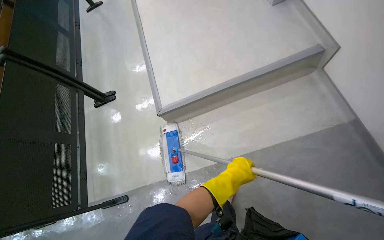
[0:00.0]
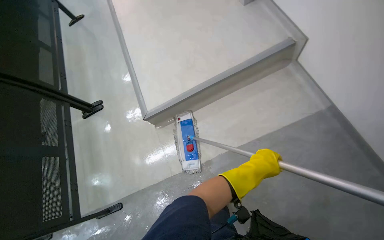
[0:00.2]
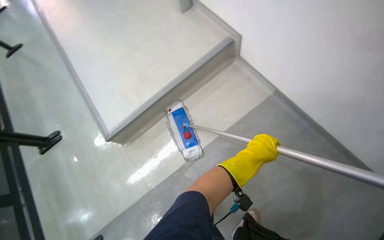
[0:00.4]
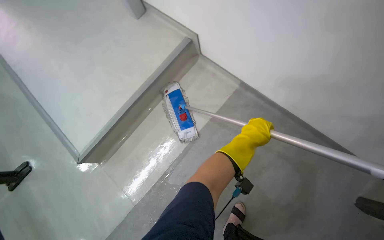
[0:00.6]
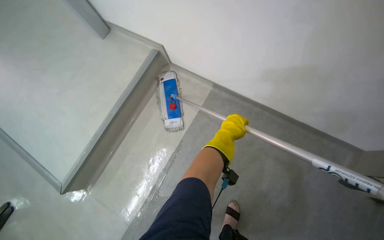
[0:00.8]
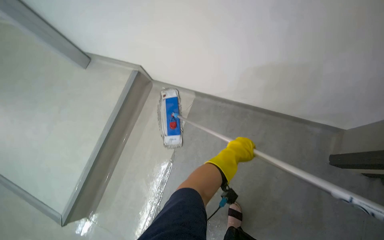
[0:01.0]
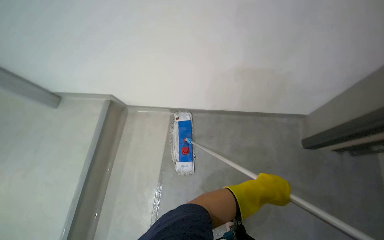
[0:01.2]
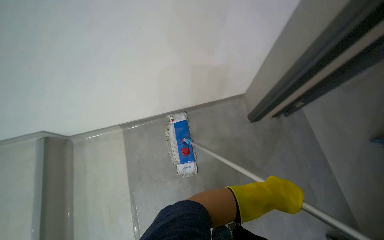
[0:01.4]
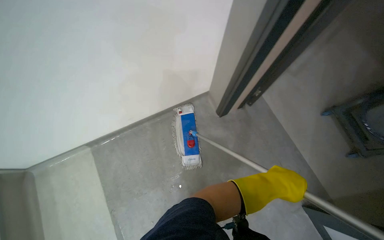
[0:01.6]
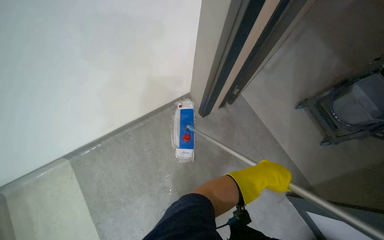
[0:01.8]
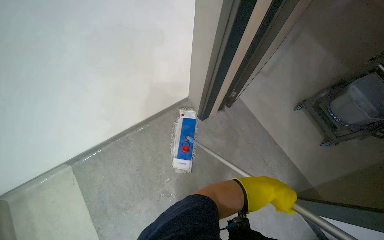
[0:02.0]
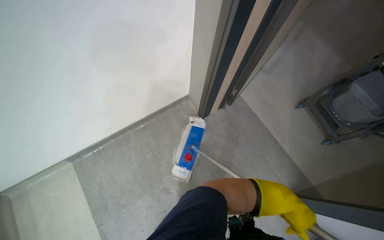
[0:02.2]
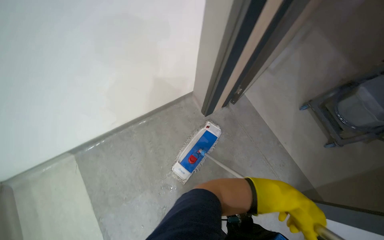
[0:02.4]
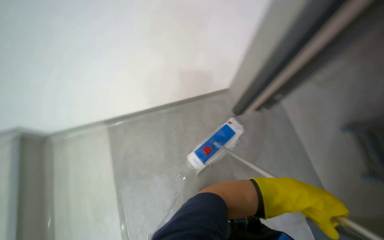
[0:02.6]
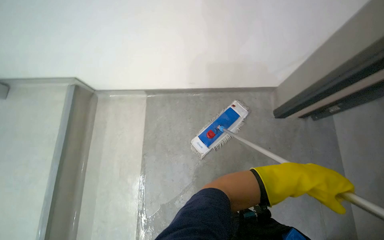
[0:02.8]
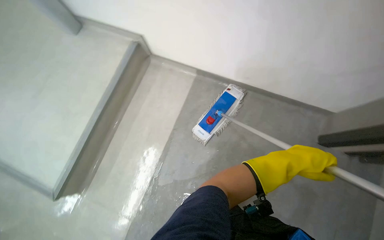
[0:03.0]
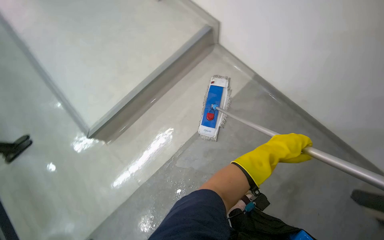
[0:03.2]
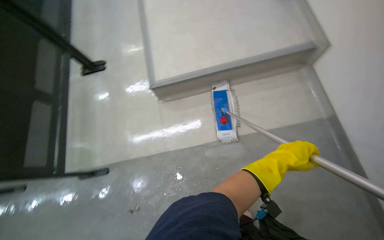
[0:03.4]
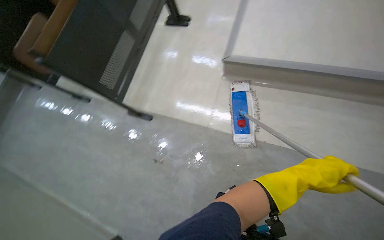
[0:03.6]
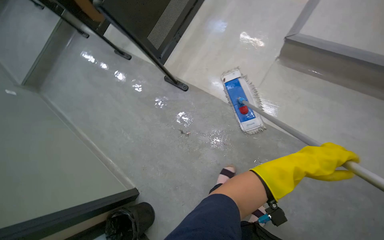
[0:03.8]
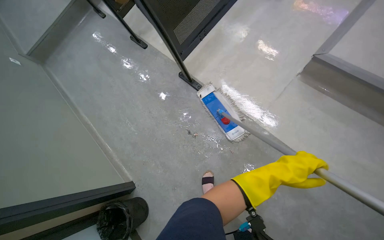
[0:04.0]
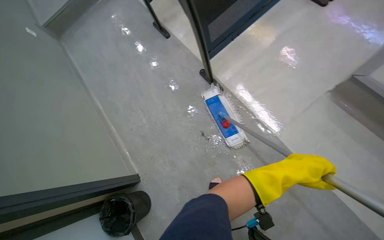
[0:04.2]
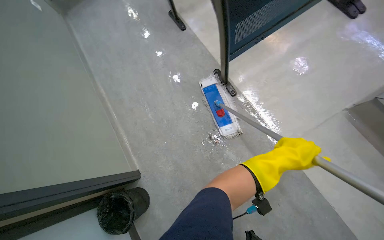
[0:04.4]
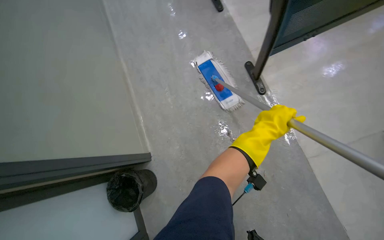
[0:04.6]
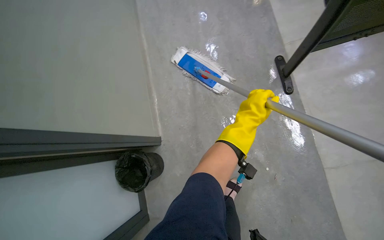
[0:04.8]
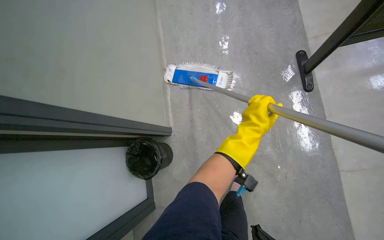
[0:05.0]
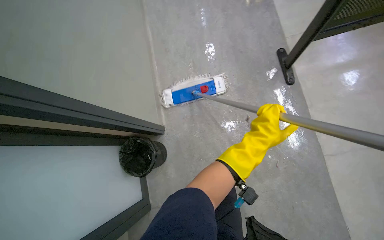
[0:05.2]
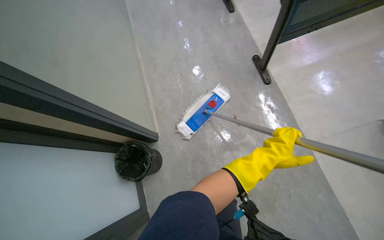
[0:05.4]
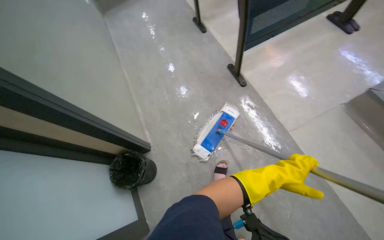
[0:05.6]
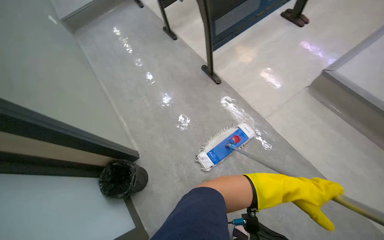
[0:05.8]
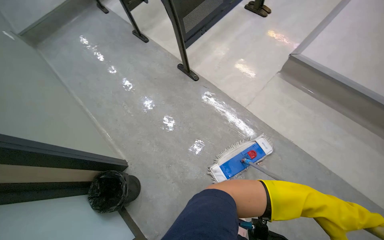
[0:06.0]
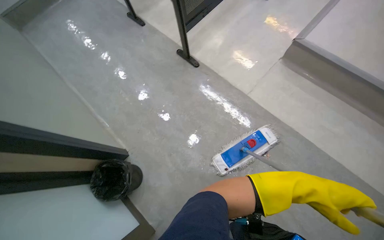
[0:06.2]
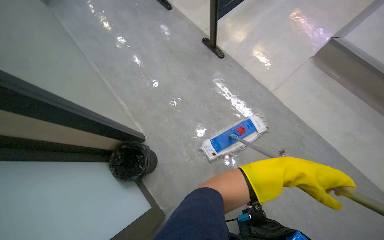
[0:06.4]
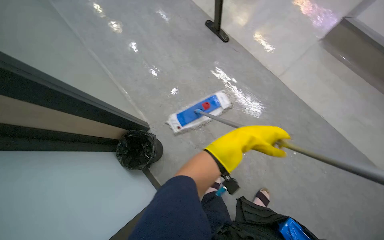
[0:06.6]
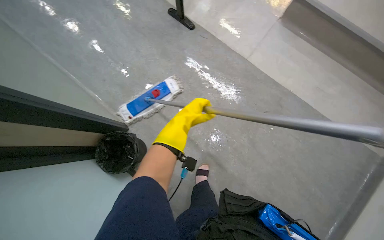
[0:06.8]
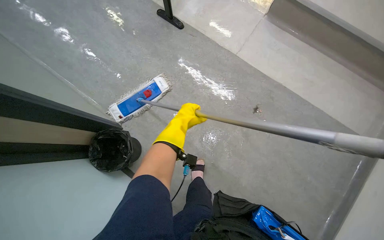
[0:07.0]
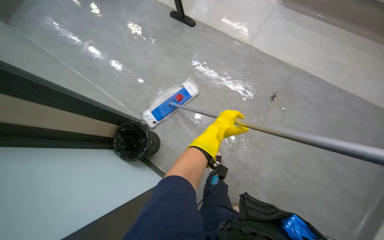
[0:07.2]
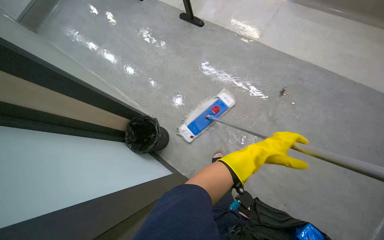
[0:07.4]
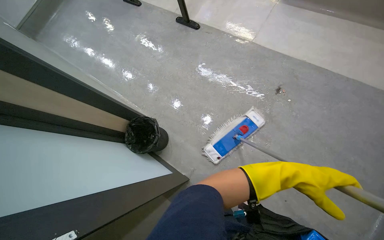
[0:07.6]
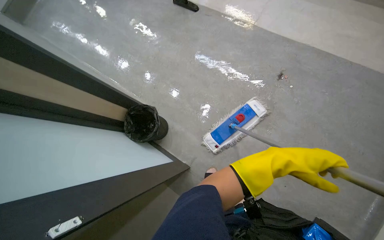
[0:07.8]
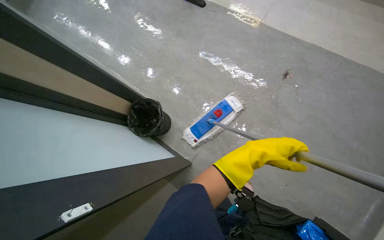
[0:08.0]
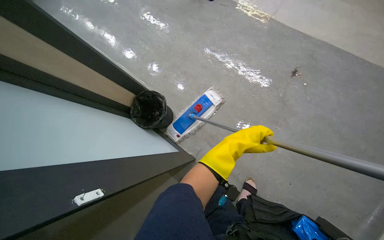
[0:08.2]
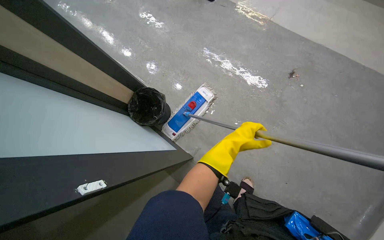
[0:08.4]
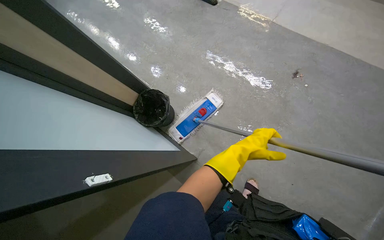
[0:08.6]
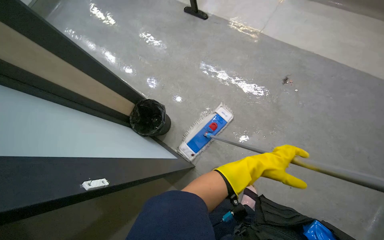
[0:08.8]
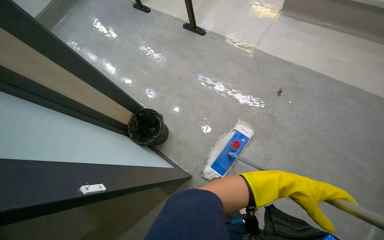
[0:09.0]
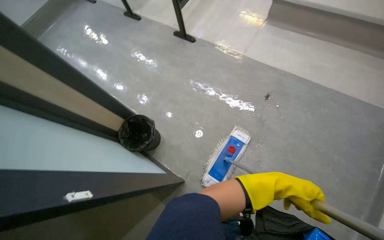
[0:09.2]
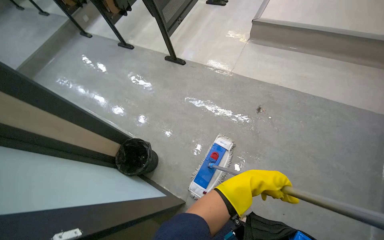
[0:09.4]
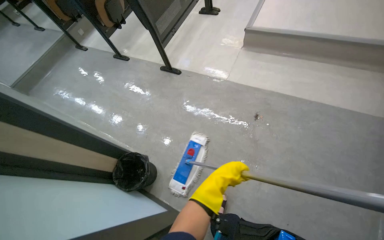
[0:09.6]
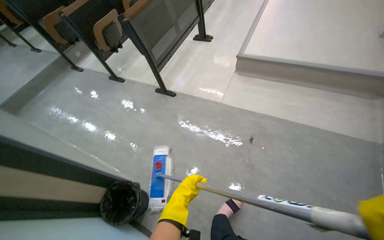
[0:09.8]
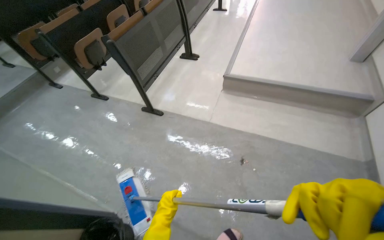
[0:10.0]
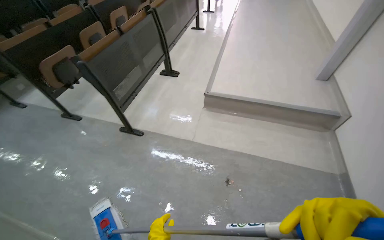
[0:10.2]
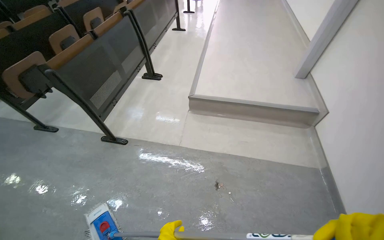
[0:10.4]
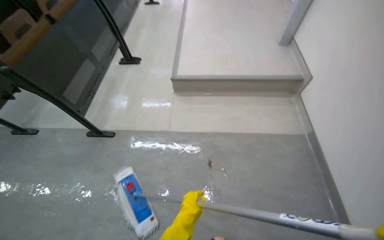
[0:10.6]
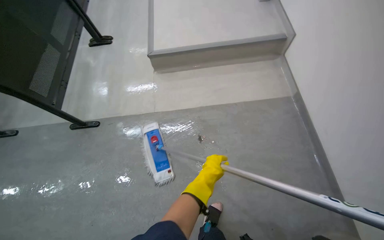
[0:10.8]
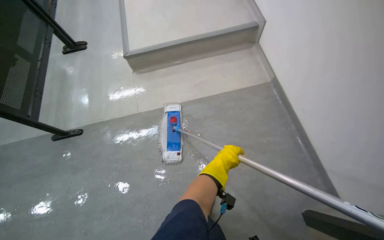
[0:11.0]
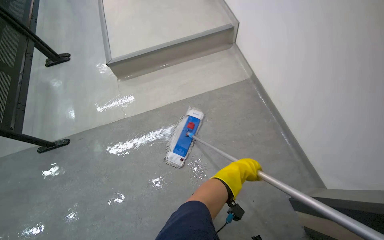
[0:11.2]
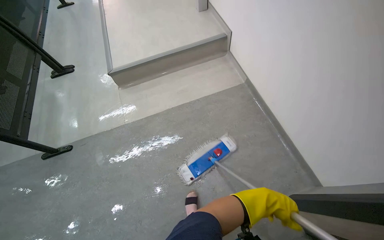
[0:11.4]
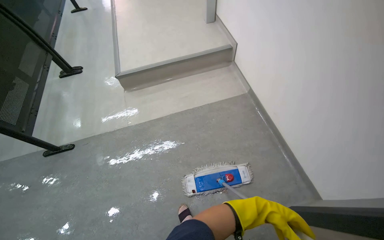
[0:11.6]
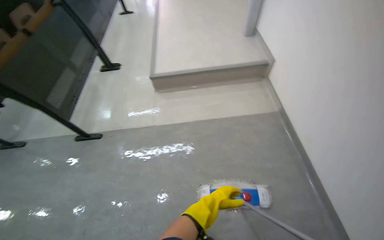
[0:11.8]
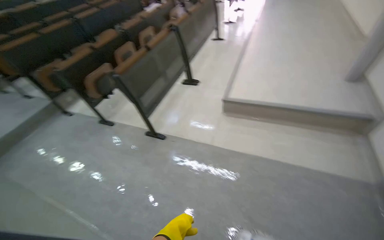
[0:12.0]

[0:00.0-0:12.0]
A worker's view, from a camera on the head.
Job: mopping floor.
The whole recording: Mopping classroom floor. The worker mops the classroom floor, moving around the seats and along the walls.
0:00.0 to 0:01.6: The scene turns roughly 25 degrees counterclockwise in the picture. The left hand heads to the right, covering some 35 cm.
0:03.0 to 0:04.4: The camera travels some 40 cm. The wearer looks about 40 degrees further to the left. The view tips downward by roughly 20 degrees.
0:04.4 to 0:06.0: The camera travels some 40 cm. The wearer looks roughly 15 degrees further to the right.
0:06.0 to 0:07.6: The left hand goes to the left and returns, roughly 50 cm each way.
0:07.6 to 0:09.0: The left hand reaches roughly 25 cm to the left, then returns.
0:09.0 to 0:10.4: The head travels some 50 cm. The wearer looks about 25 degrees further to the right. The view tilts about 25 degrees upward.
0:10.4 to 0:12.0: The view swings roughly 15 degrees to the left.

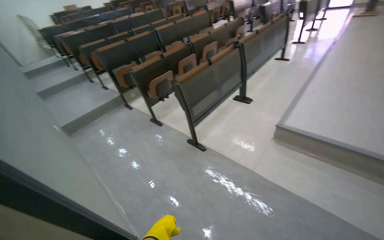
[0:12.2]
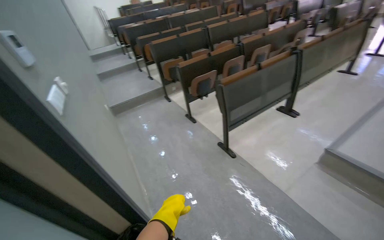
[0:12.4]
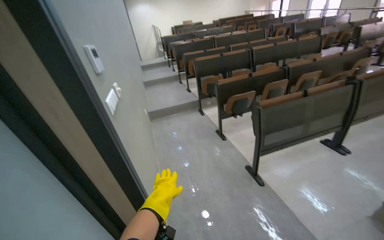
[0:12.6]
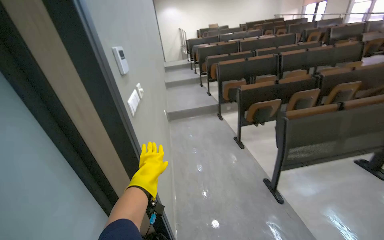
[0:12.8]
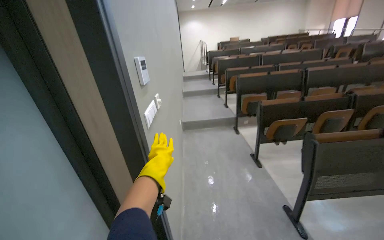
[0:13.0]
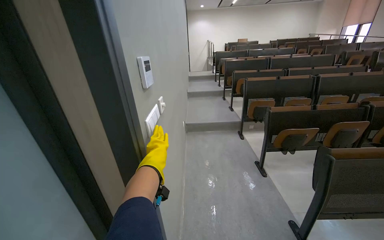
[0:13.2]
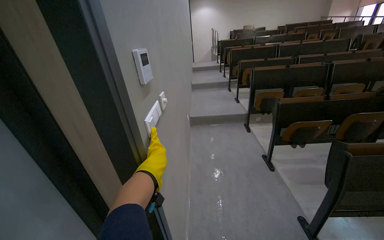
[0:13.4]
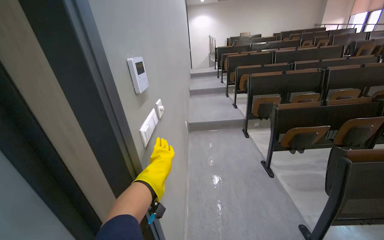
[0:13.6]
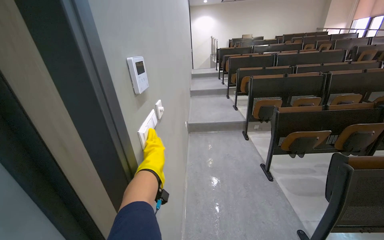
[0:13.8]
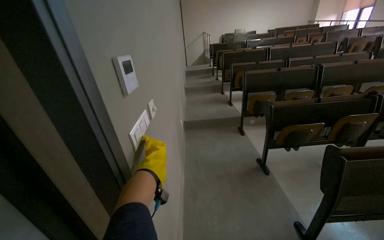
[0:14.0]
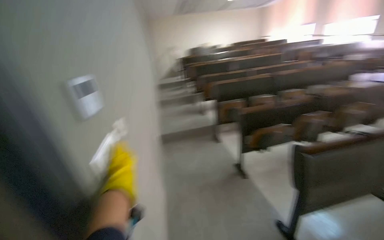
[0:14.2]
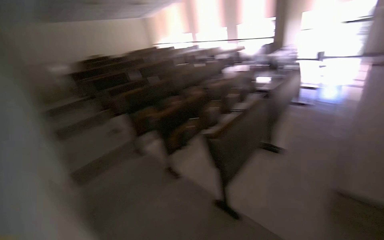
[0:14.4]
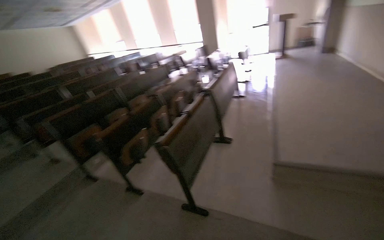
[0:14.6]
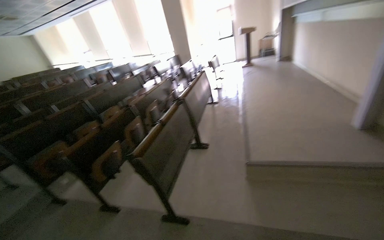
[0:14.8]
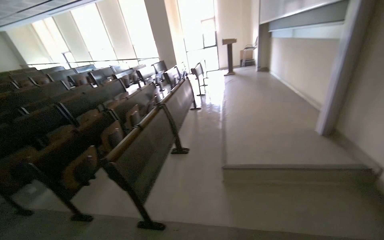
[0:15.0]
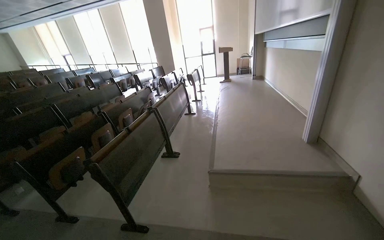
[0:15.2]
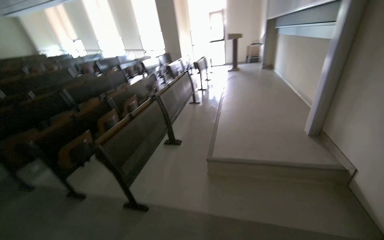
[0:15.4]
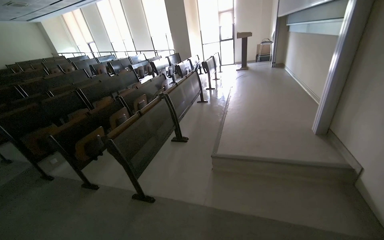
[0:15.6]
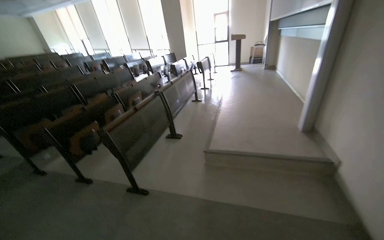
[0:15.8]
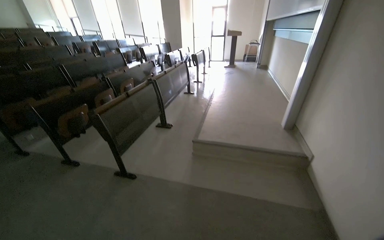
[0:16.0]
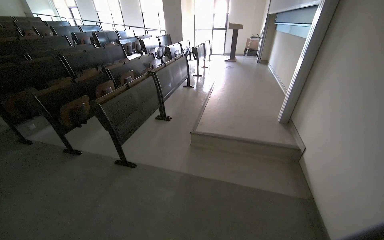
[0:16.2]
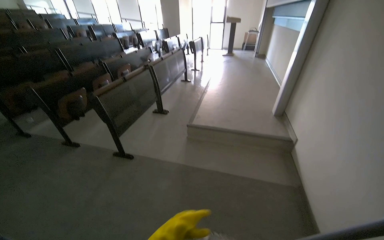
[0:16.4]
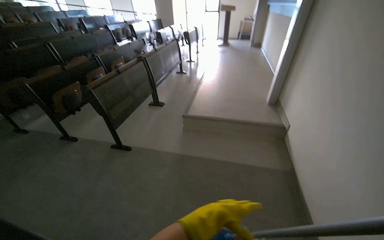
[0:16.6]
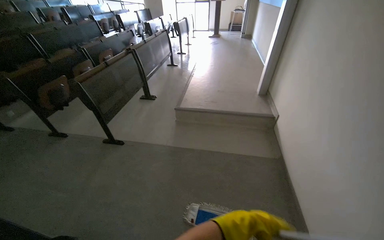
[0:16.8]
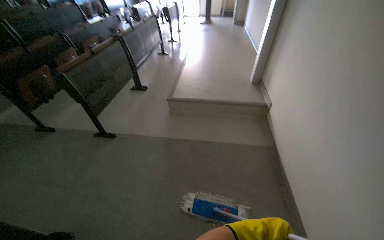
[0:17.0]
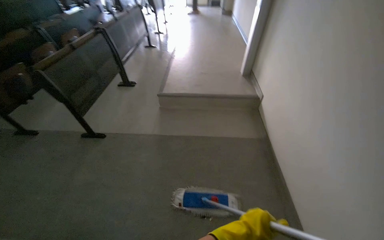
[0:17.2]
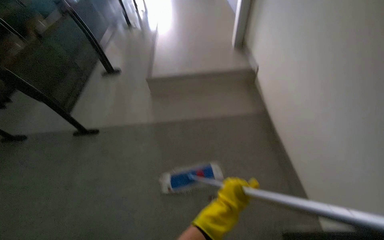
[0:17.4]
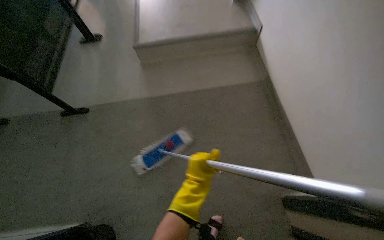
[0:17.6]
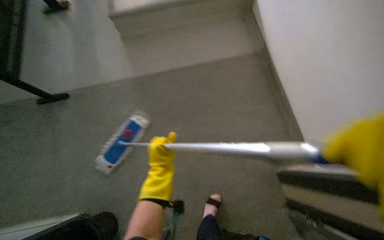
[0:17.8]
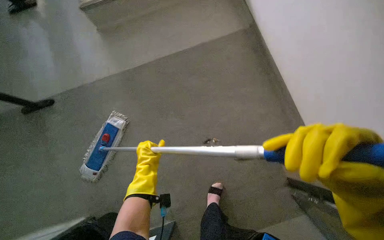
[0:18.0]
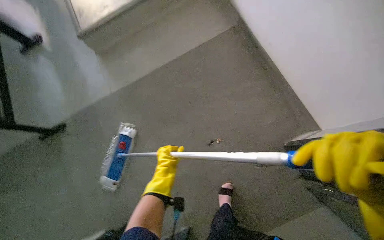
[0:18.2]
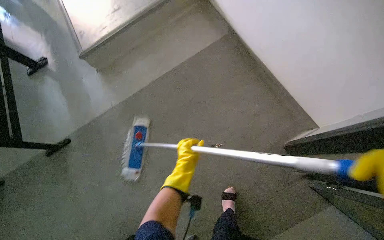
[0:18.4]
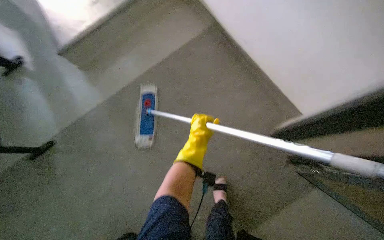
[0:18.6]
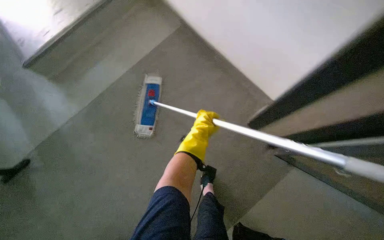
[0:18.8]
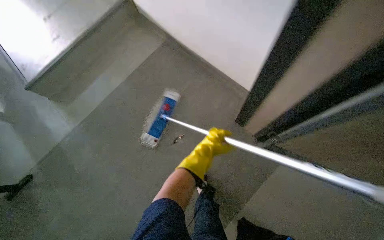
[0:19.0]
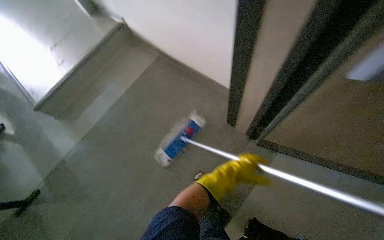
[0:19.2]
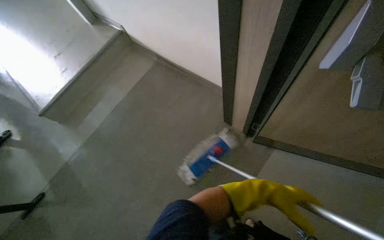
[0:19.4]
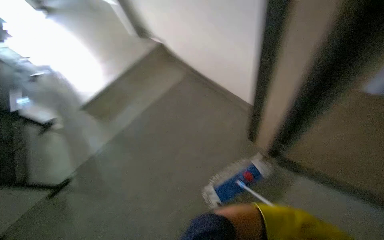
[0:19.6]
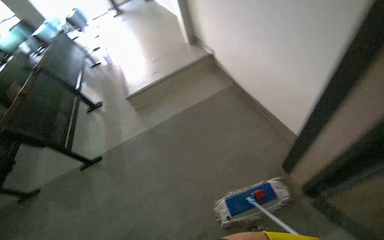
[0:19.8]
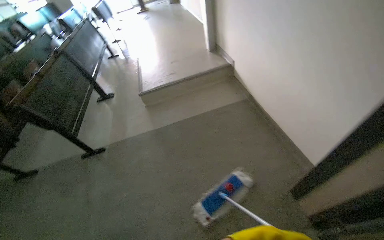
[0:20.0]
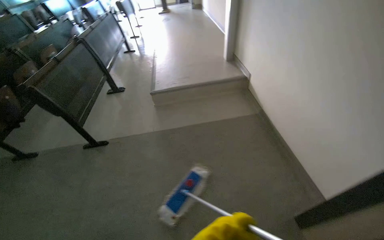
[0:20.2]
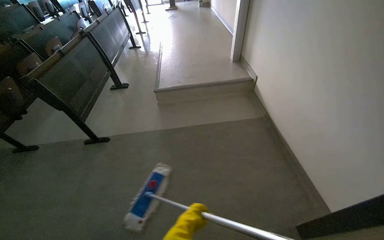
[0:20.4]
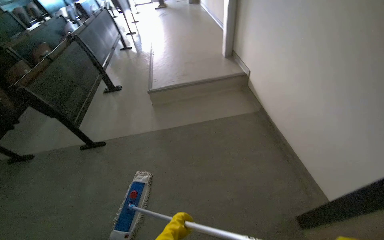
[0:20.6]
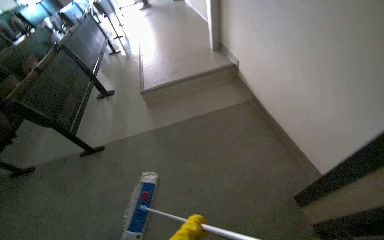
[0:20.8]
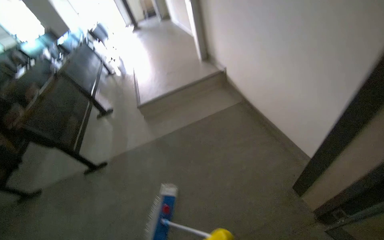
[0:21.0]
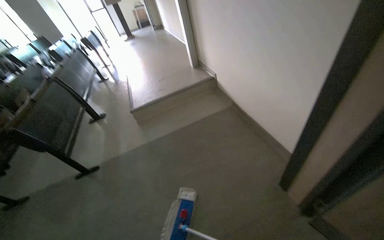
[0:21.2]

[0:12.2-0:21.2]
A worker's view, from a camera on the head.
Job: mopping floor.
The whole recording: Mopping classroom floor. The worker mops the classroom floor, moving around the seats and along the walls.
0:12.2 to 0:13.8: The head rotates about 50 degrees to the left.
0:13.8 to 0:15.2: The wearer looks about 70 degrees further to the right. The wearer looks roughly 15 degrees further upward.
0:15.2 to 0:16.6: The camera is carried roughly 50 cm. The wearer looks approximately 15 degrees further downward.
0:16.6 to 0:18.2: The head turns to the right by roughly 35 degrees. The view tips downward by about 35 degrees.
